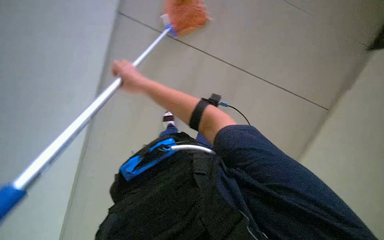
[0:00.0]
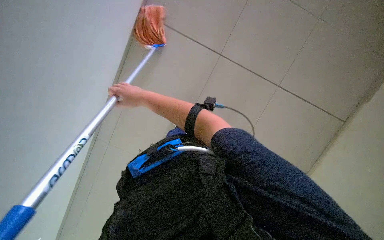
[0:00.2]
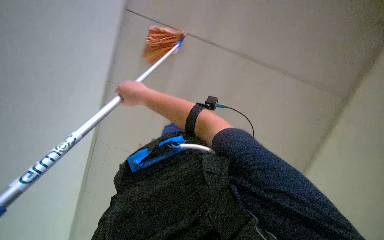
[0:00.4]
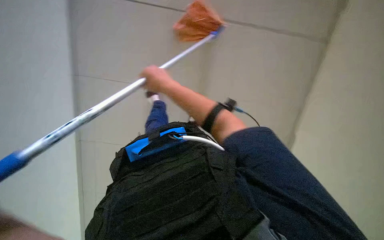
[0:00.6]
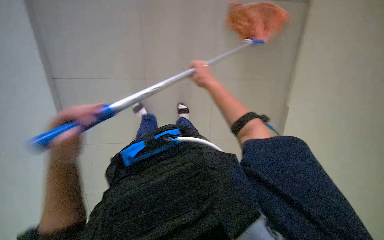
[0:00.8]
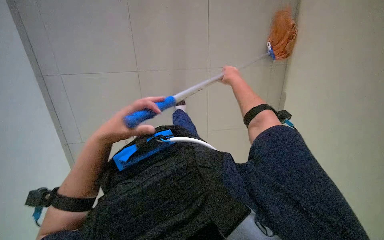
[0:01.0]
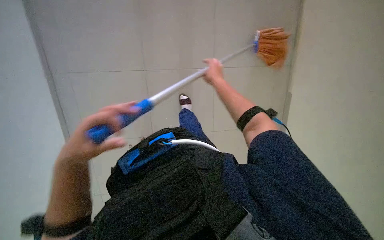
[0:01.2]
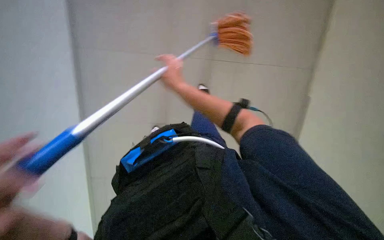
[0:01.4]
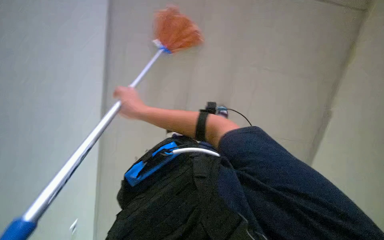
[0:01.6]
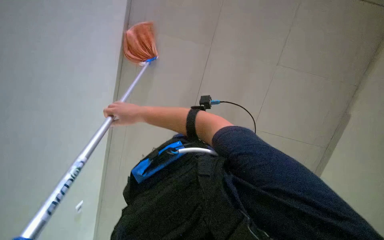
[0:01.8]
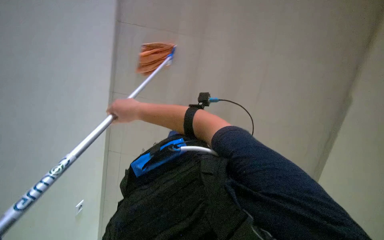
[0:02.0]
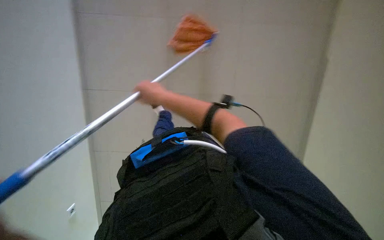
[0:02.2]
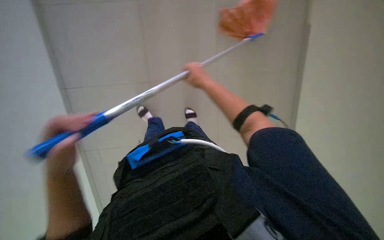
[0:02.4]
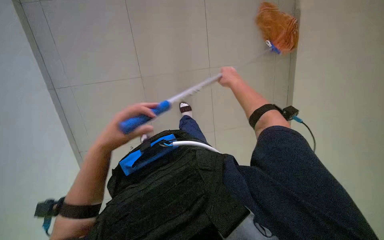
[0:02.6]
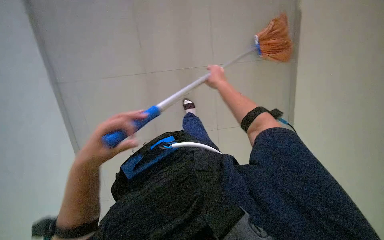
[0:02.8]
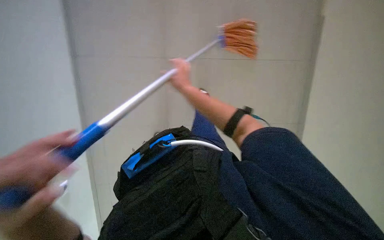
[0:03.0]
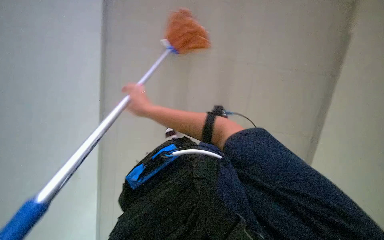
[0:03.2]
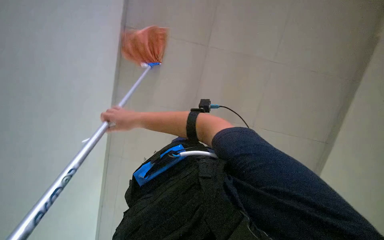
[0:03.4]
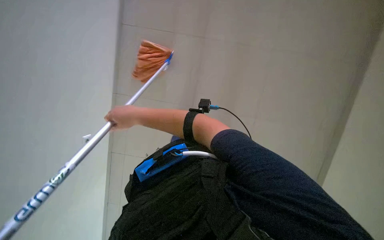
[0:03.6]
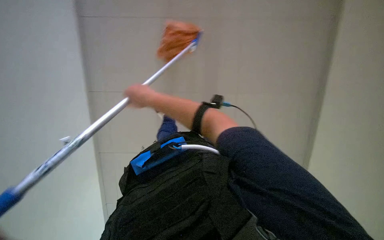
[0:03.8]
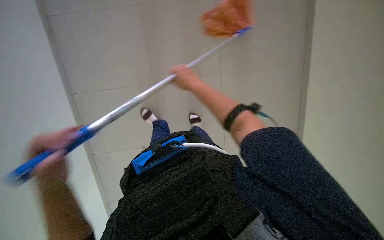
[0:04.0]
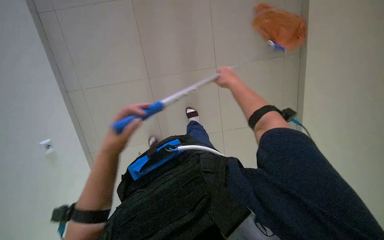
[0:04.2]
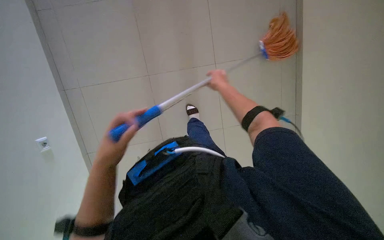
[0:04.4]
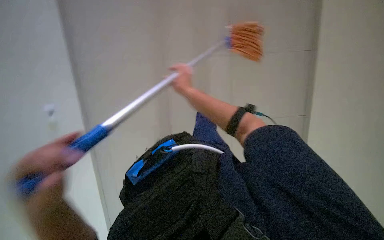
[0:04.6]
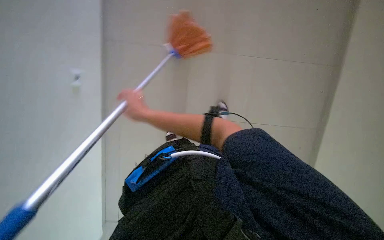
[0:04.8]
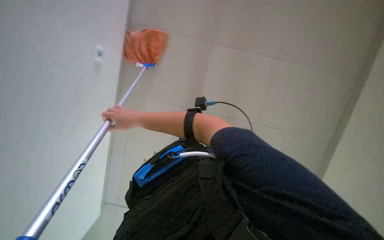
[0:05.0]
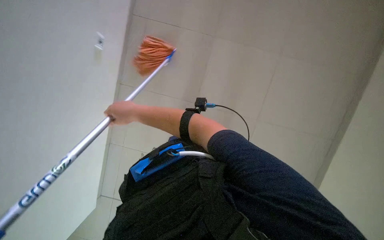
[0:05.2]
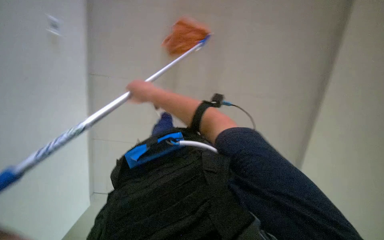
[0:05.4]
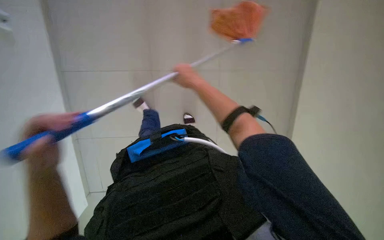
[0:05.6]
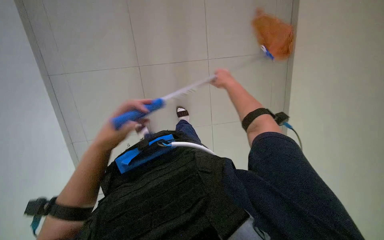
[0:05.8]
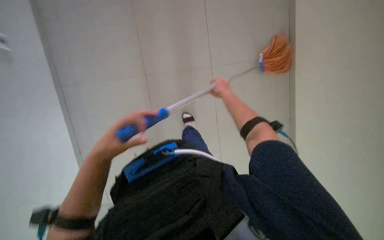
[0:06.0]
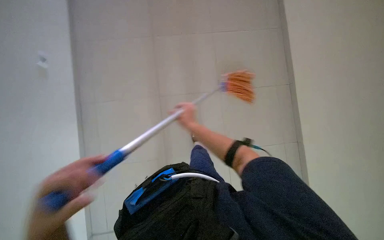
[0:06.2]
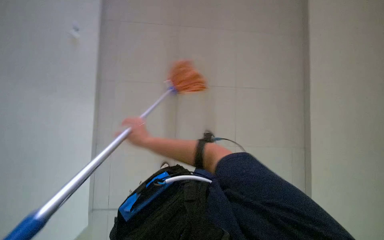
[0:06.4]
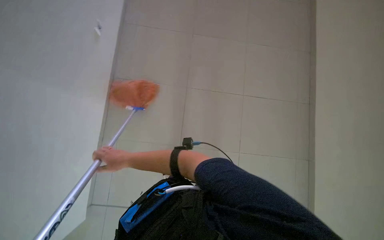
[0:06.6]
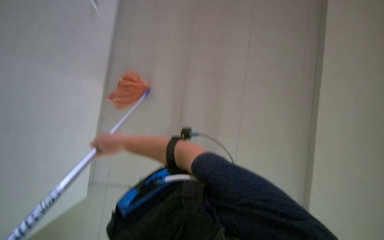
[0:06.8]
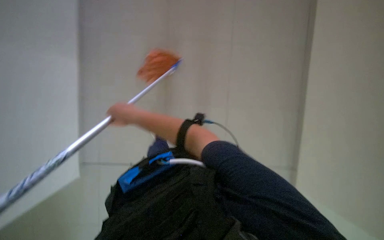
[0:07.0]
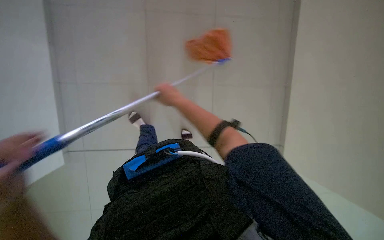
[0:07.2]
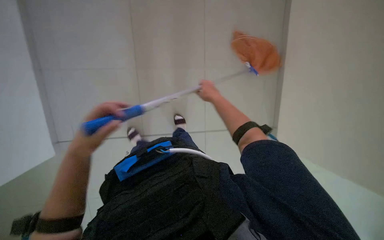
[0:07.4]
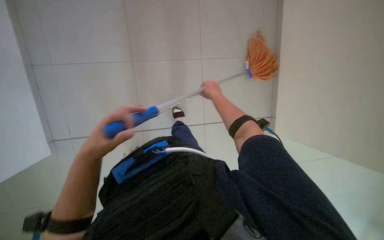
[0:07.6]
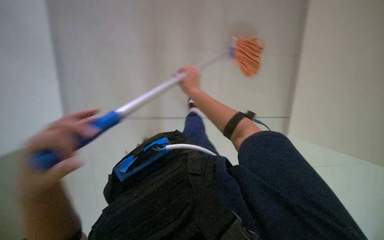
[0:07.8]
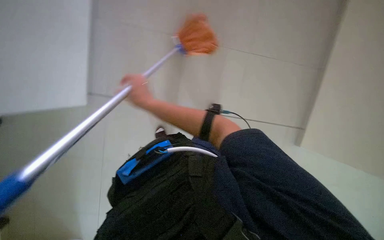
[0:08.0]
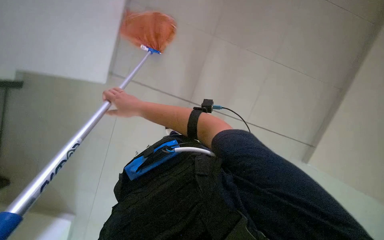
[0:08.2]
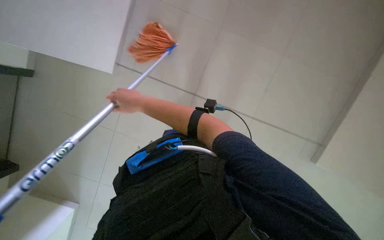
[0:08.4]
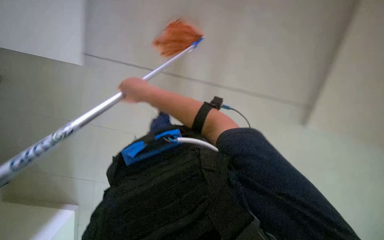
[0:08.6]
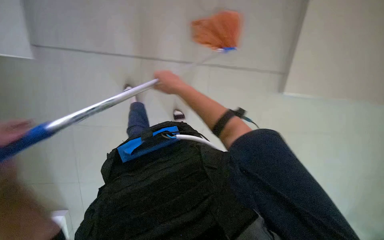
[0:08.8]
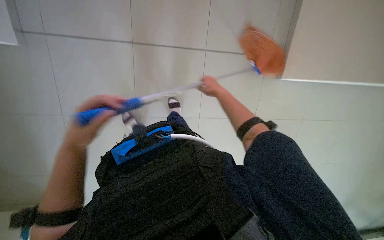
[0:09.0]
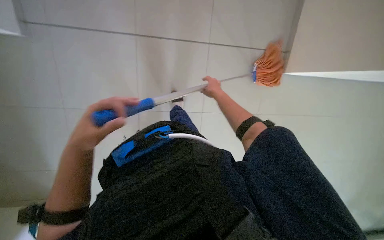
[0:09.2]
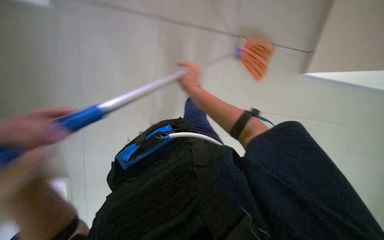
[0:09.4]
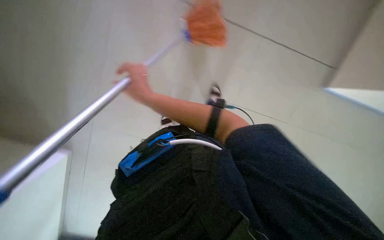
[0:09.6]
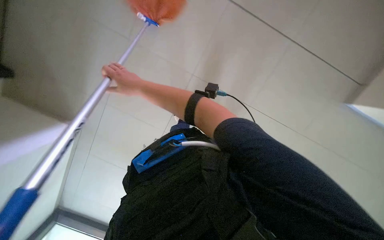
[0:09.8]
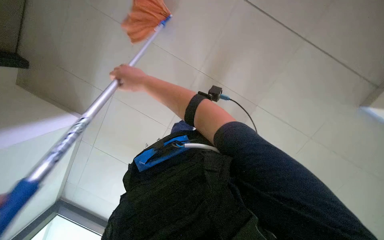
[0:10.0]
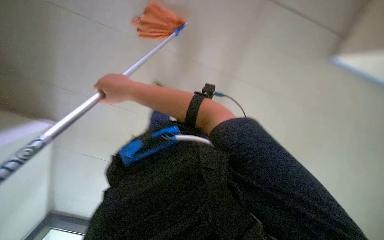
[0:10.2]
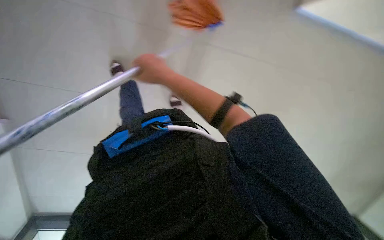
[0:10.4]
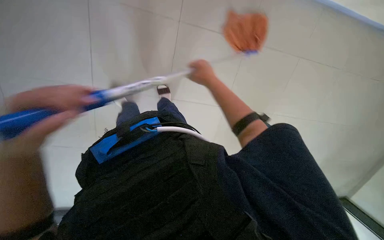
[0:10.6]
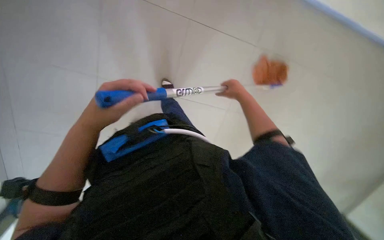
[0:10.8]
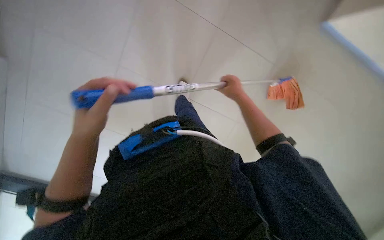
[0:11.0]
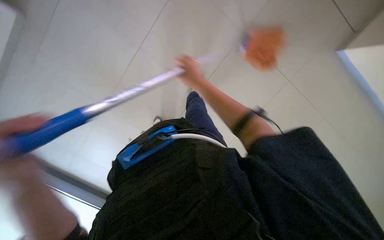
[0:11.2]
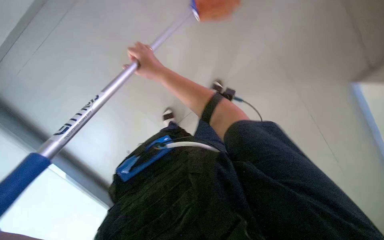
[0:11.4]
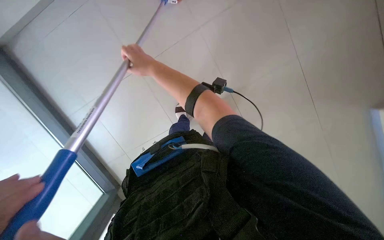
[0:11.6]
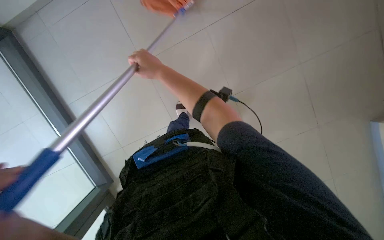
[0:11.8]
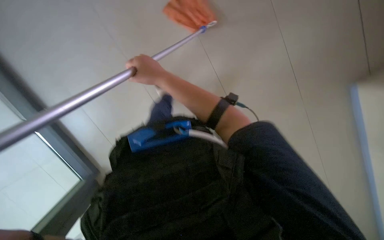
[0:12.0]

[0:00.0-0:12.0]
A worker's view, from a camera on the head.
Job: mopping floor.
The whole recording: Mopping the floor. The worker mops the tiled floor with a long-handled mop.
0:00.0 to 0:01.6: The right hand goes approximately 10 cm down the picture, and reaches about 35 cm to the right, then returns.
0:01.6 to 0:03.0: The right hand goes roughly 10 cm to the right.
0:03.0 to 0:04.4: The right hand heads to the right, covering some 15 cm.
0:04.4 to 0:06.0: The right hand travels to the left and back again, approximately 35 cm each way.
0:06.0 to 0:07.6: The right hand moves approximately 35 cm to the left and comes back.
0:07.6 to 0:09.0: The right hand travels to the left and back again, some 25 cm each way.
0:09.0 to 0:10.4: The right hand heads to the left and nearer to the camera, covering roughly 30 cm.
0:10.4 to 0:12.0: The right hand moves about 25 cm to the right and comes back.

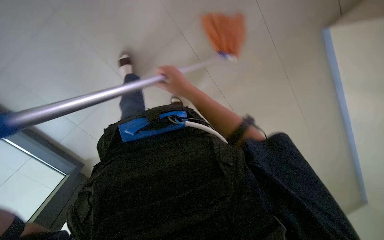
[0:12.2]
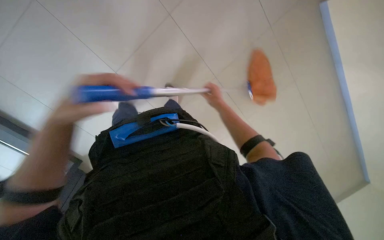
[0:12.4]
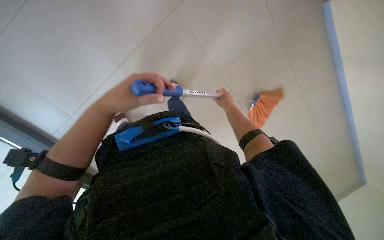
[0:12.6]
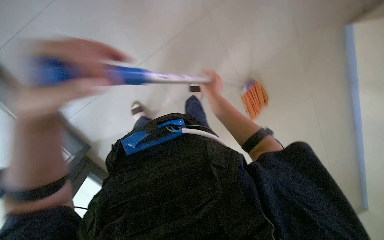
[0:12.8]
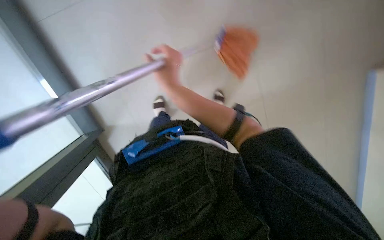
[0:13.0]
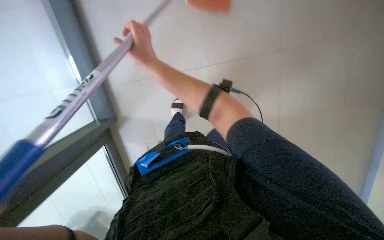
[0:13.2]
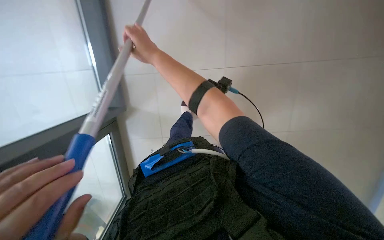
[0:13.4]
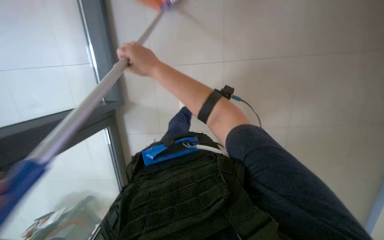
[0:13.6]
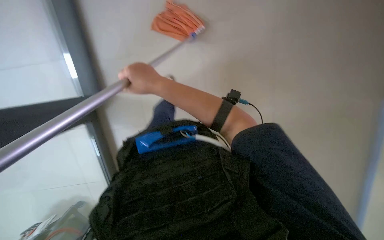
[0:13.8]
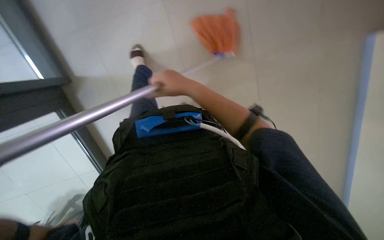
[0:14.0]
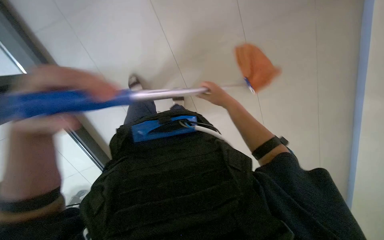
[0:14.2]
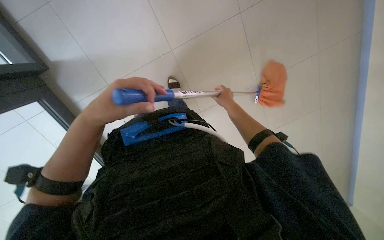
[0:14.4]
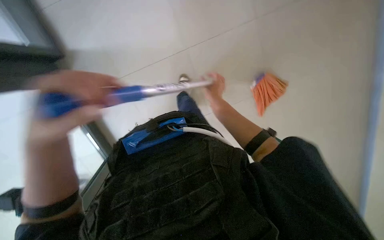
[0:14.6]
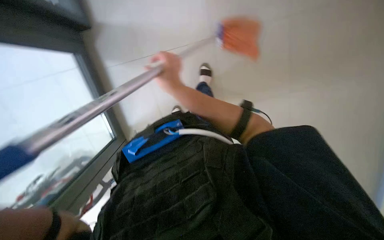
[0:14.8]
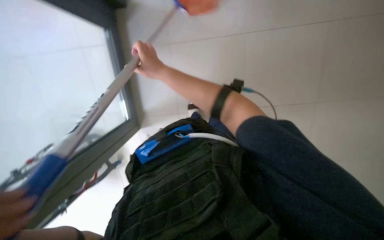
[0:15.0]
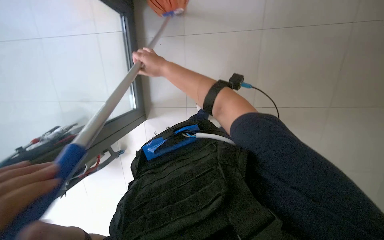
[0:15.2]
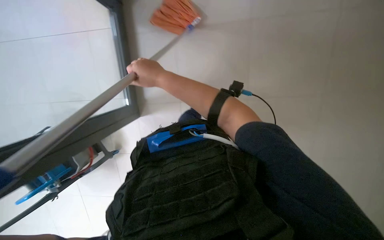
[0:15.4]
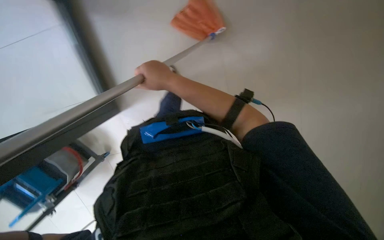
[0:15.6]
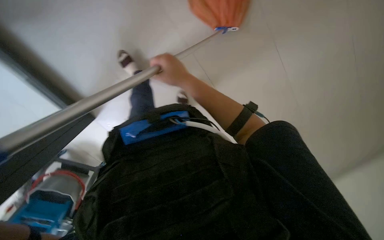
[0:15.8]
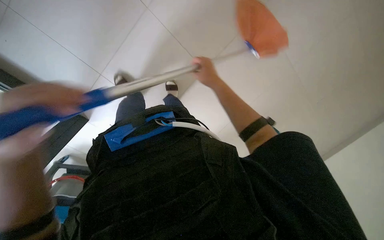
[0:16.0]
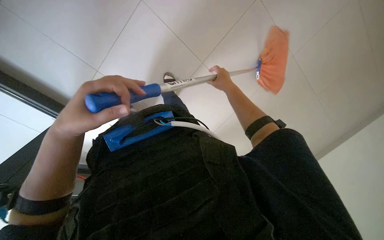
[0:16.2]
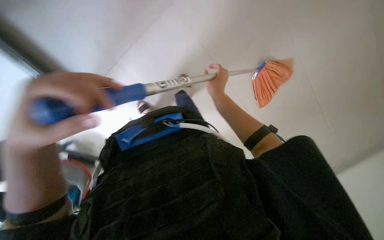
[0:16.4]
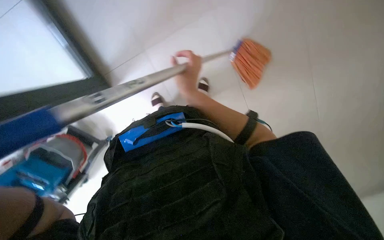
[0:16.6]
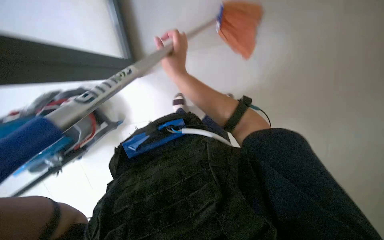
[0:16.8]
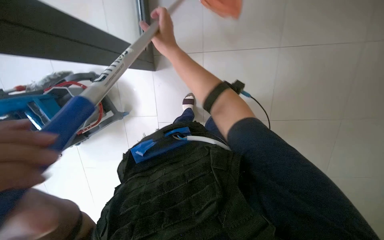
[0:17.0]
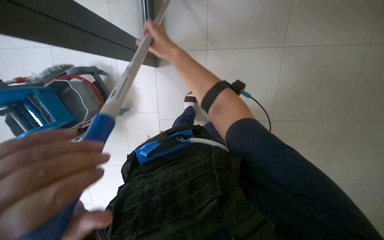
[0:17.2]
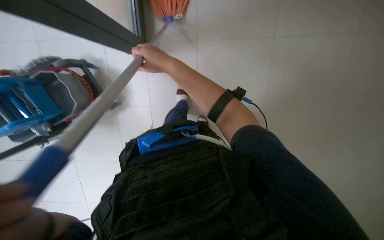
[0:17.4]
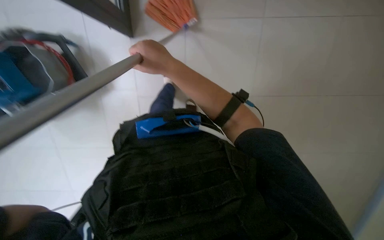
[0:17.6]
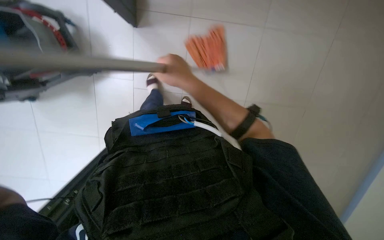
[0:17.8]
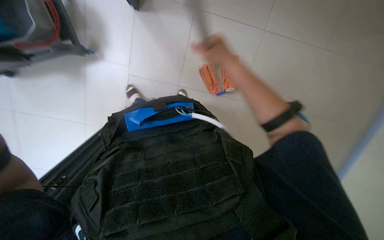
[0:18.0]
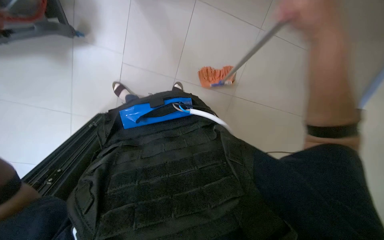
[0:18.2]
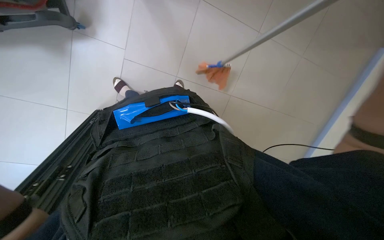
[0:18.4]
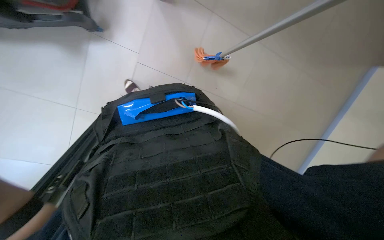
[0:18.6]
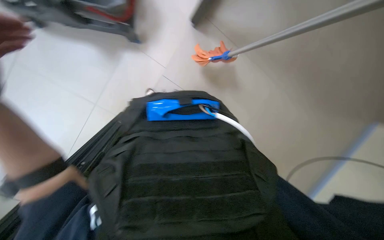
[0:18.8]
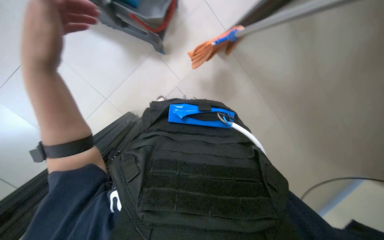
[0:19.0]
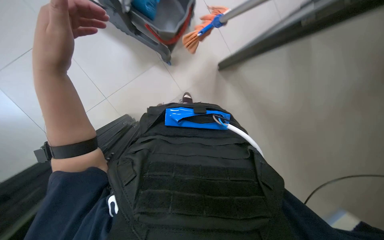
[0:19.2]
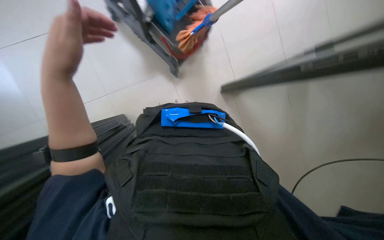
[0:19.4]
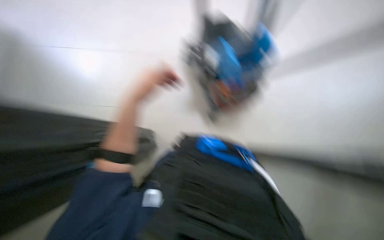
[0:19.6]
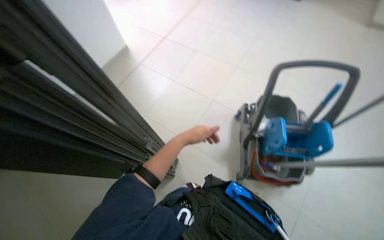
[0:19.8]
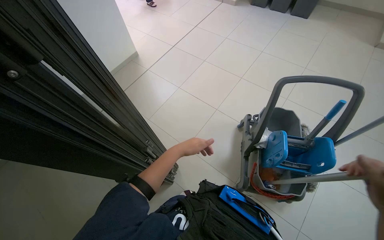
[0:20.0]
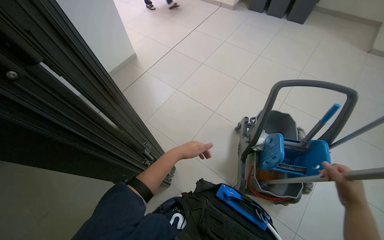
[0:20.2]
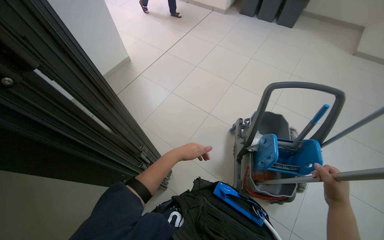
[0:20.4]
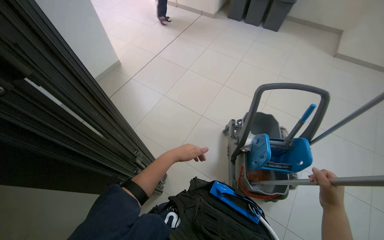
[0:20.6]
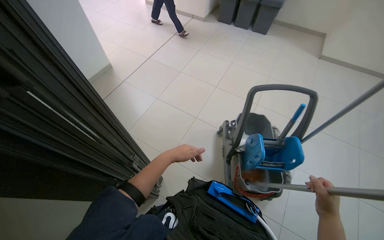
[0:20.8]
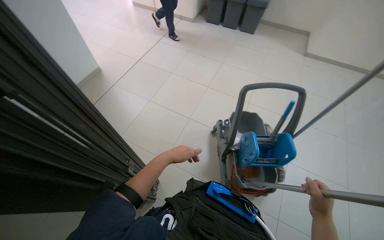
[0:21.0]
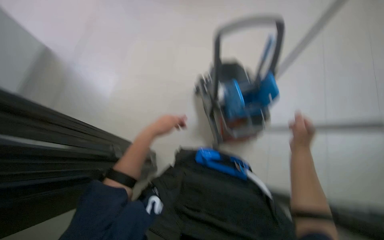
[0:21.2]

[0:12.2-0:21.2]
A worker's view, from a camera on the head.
Job: mopping floor.
The whole recording: Mopping the floor. The worker mops the tiled floor with a long-handled mop.
0:12.2 to 0:13.8: The view swings about 15 degrees to the left. The right hand is displaced nearer to the camera by about 20 cm, and goes to the right and returns, about 20 cm each way.
0:15.2 to 0:16.6: The right hand heads down the picture, covering some 10 cm, and reaches some 20 cm to the right, then returns.
0:16.6 to 0:18.2: The right hand travels nearer to the camera, to the right and up the picture by some 25 cm.
0:18.2 to 0:19.8: The wearer looks roughly 25 degrees further to the left. The view tips upward by approximately 15 degrees.
